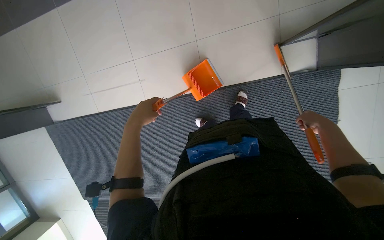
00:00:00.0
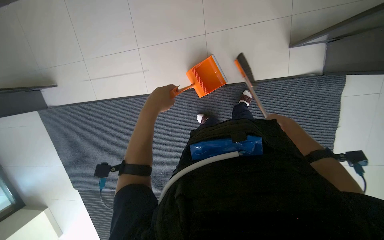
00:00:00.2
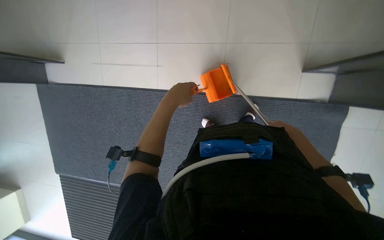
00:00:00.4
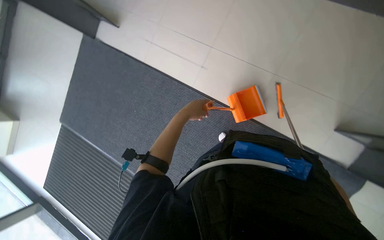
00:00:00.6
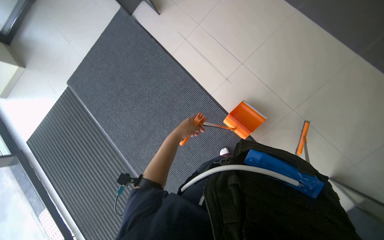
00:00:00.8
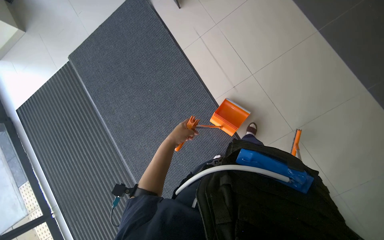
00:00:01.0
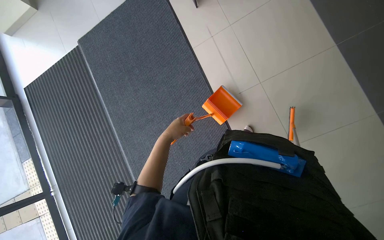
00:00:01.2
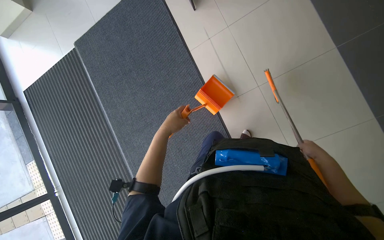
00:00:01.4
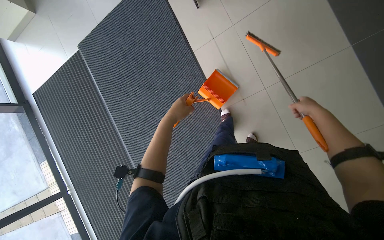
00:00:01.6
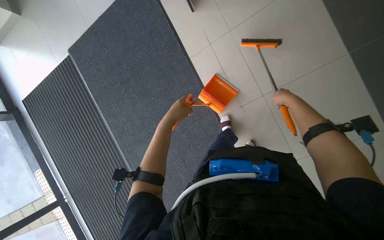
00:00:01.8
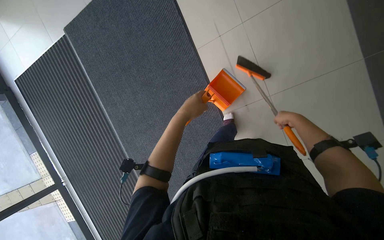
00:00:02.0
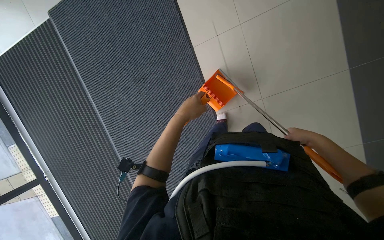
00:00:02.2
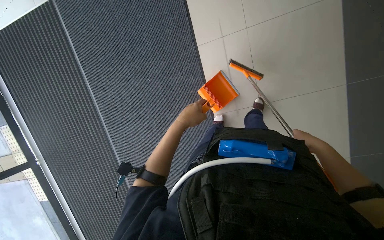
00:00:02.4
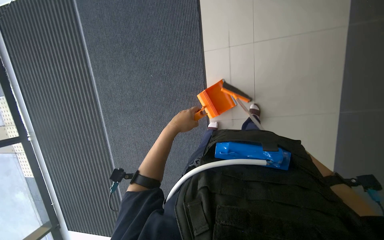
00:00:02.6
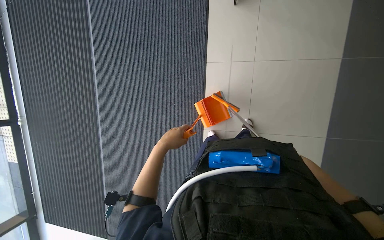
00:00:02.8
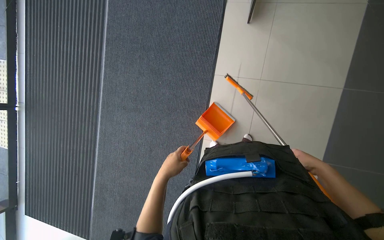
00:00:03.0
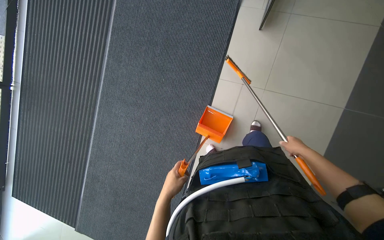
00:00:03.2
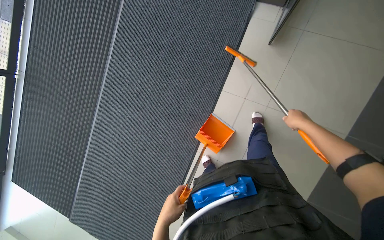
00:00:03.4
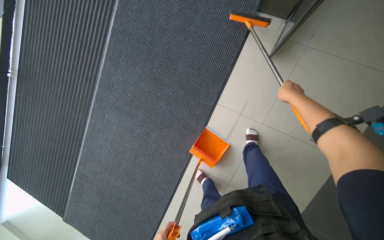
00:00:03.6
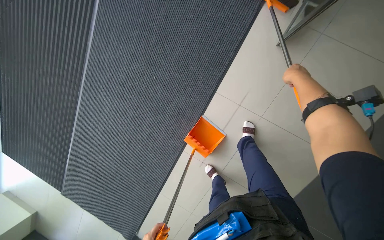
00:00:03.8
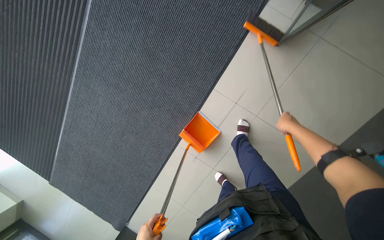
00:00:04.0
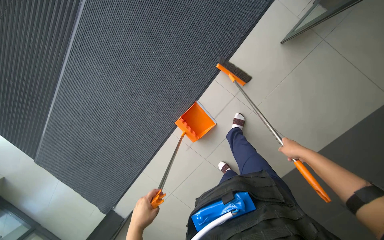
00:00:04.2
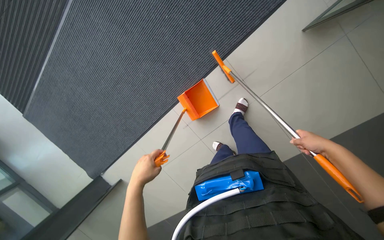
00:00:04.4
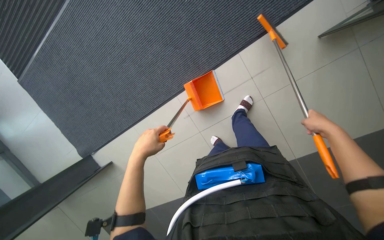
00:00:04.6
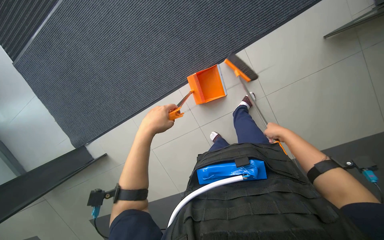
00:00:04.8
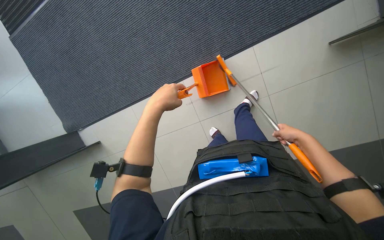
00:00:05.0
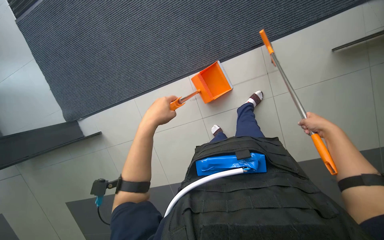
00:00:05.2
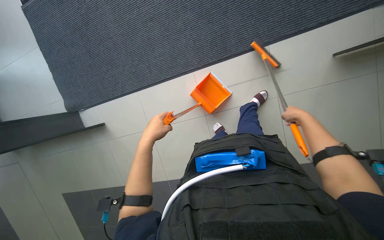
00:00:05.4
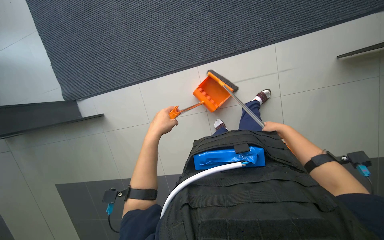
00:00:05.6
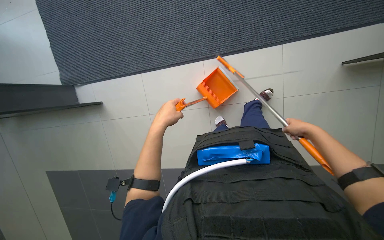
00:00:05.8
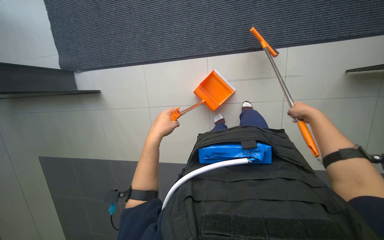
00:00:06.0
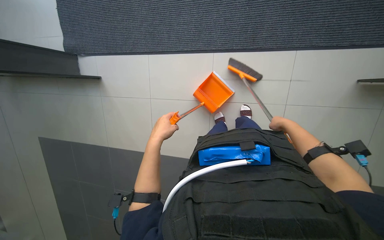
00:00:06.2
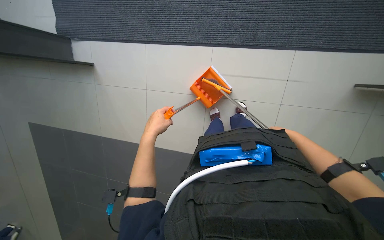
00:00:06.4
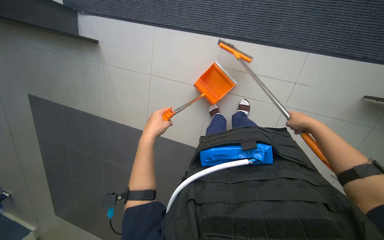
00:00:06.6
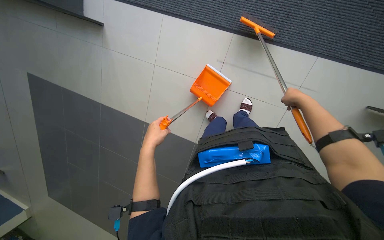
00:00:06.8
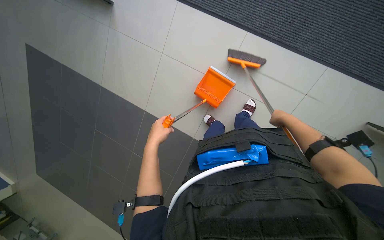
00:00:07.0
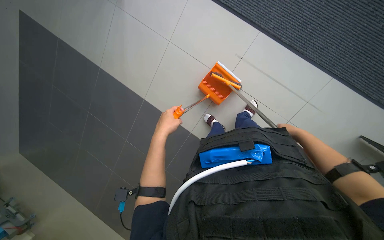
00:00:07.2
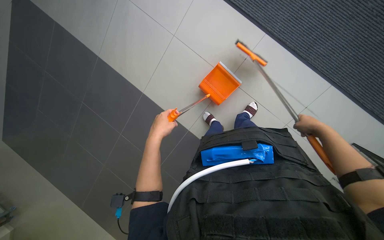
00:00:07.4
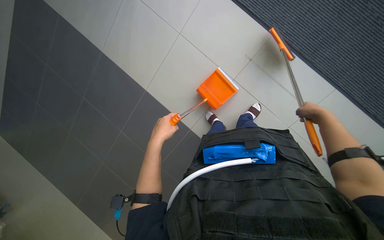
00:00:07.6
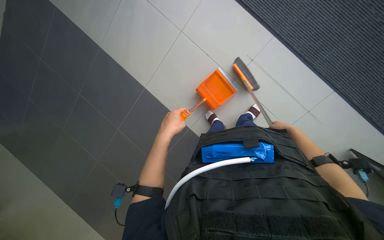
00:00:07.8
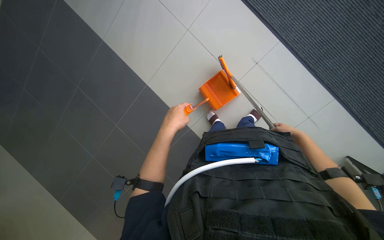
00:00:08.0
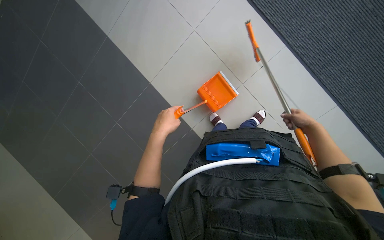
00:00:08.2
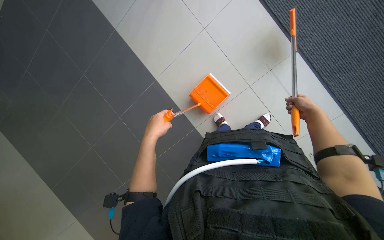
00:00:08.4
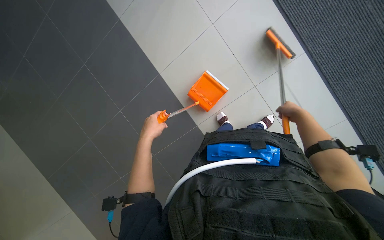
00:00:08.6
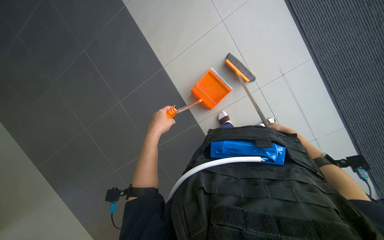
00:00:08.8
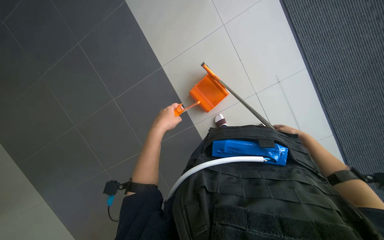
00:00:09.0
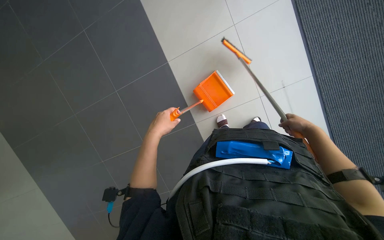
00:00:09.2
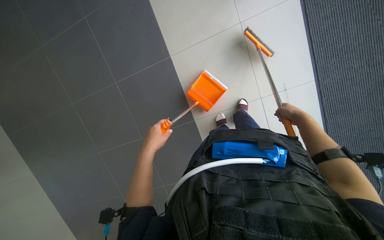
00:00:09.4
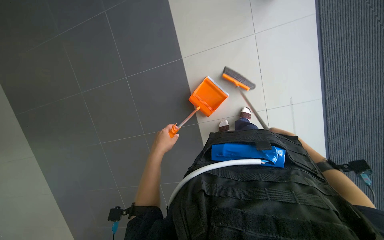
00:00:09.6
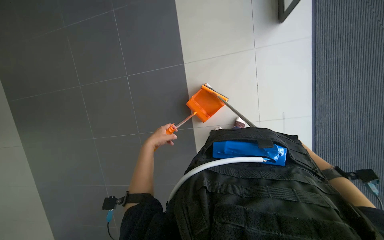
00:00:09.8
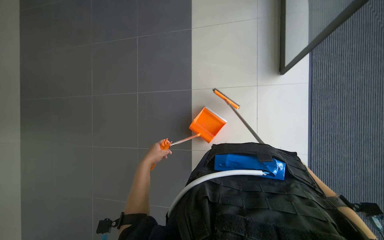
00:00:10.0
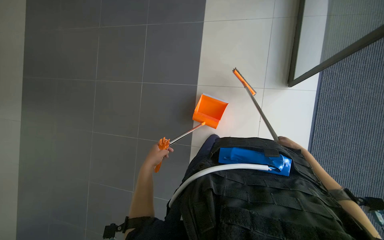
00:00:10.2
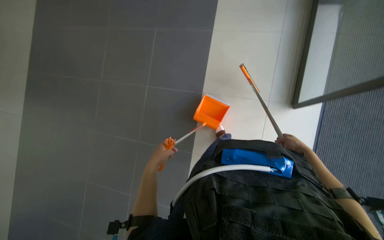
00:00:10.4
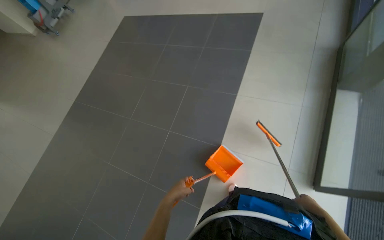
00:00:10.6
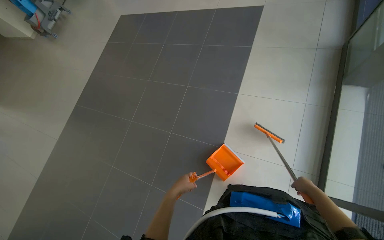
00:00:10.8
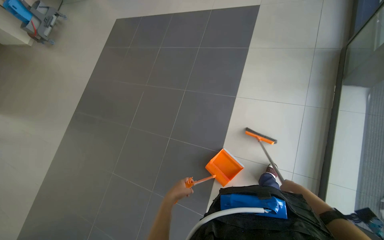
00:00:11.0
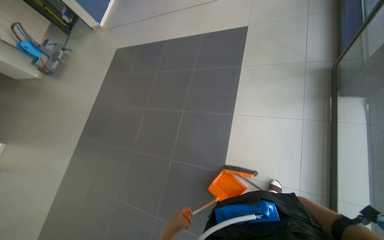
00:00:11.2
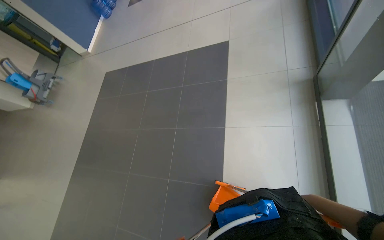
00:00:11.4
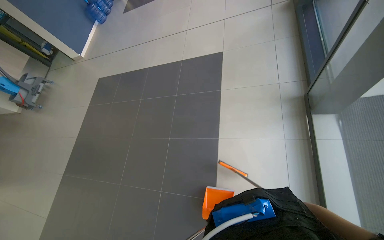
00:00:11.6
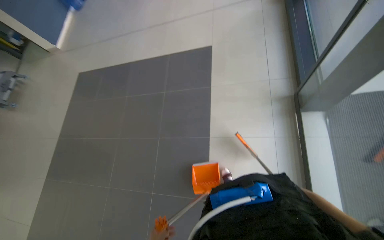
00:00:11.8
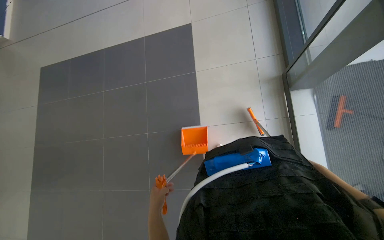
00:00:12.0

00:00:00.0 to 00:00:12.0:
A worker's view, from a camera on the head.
Job: sweeping floor.
The whole recording: Sweeping floor with dustpan. The worker sweeps debris from the floor using a long-handled brush and collects it with a dustpan.
00:00:00.0 to 00:00:01.6: Everything in view rotates about 55 degrees clockwise.
00:00:01.6 to 00:00:03.0: The scene rotates clockwise by some 35 degrees.
00:00:03.0 to 00:00:04.4: The view tips downward by some 25 degrees. The scene rotates clockwise by about 35 degrees.
00:00:04.4 to 00:00:06.0: The wearer moves about 40 cm. The scene turns some 35 degrees clockwise in the picture.
00:00:06.0 to 00:00:07.6: The camera pitches downward, by some 15 degrees. The scene rotates clockwise by roughly 40 degrees. The right hand swings nearer and farther, some 15 cm each way, with 3 reversals.
00:00:07.6 to 00:00:09.0: The right hand travels farther from the camera by roughly 10 cm.
00:00:09.0 to 00:00:10.4: The view tilts about 15 degrees upward. Everything in view rotates roughly 40 degrees clockwise.
00:00:10.4 to 00:00:12.0: The head travels about 50 cm. The camera pitches upward, by approximately 20 degrees.

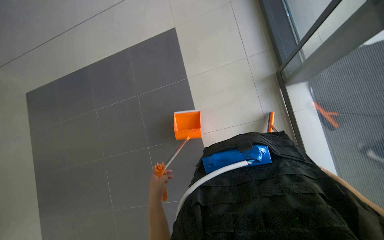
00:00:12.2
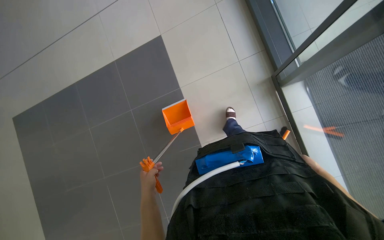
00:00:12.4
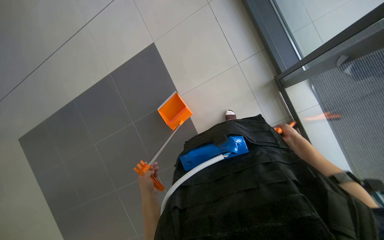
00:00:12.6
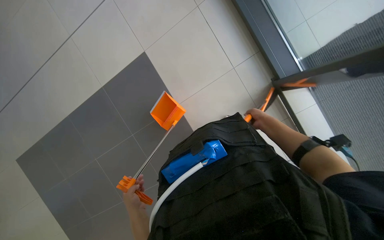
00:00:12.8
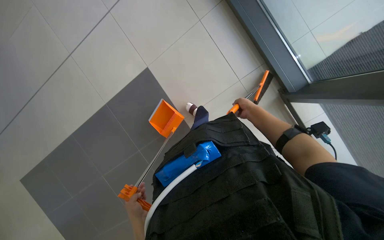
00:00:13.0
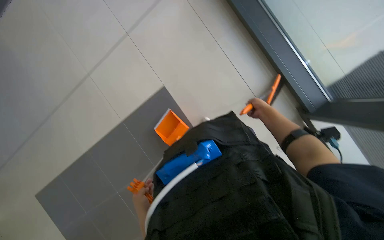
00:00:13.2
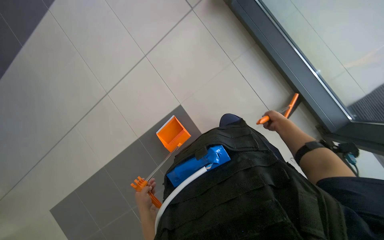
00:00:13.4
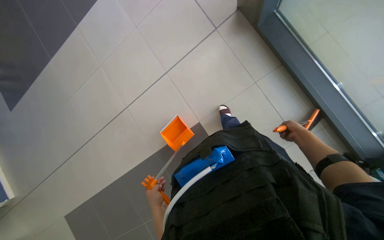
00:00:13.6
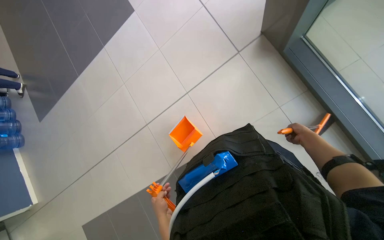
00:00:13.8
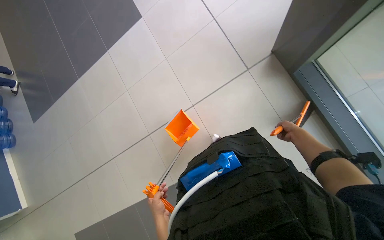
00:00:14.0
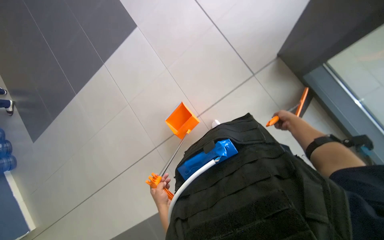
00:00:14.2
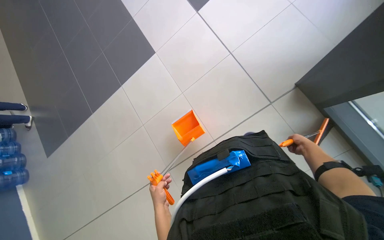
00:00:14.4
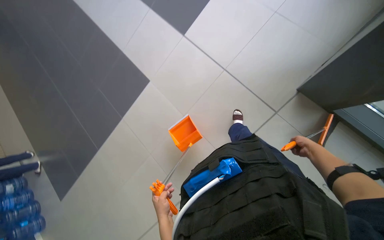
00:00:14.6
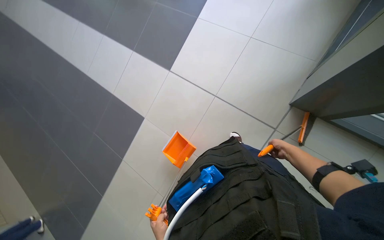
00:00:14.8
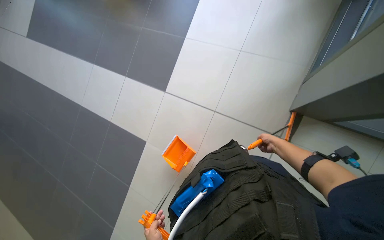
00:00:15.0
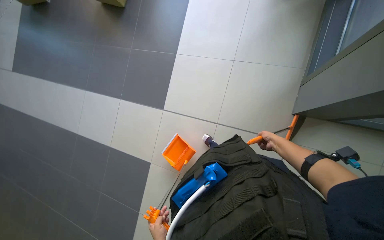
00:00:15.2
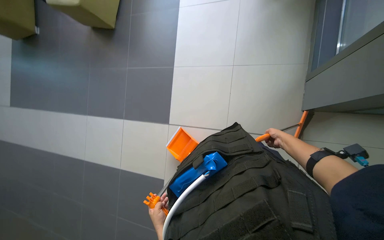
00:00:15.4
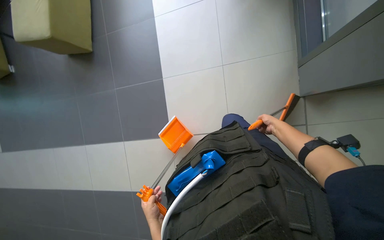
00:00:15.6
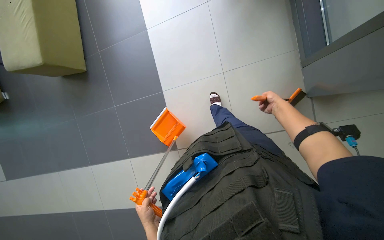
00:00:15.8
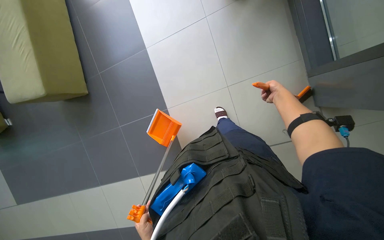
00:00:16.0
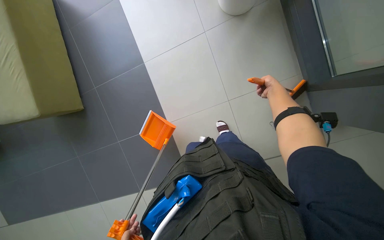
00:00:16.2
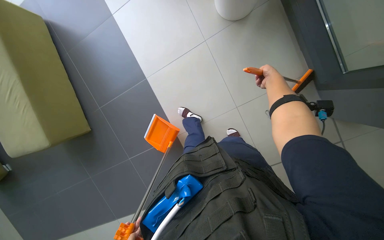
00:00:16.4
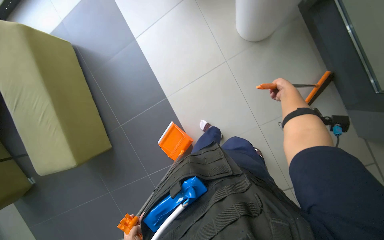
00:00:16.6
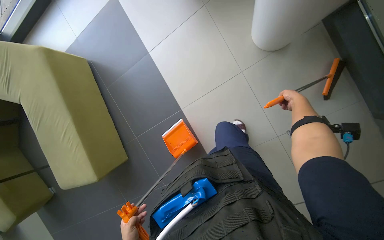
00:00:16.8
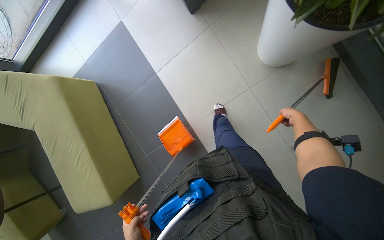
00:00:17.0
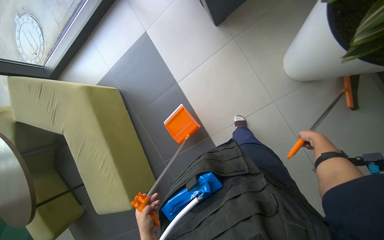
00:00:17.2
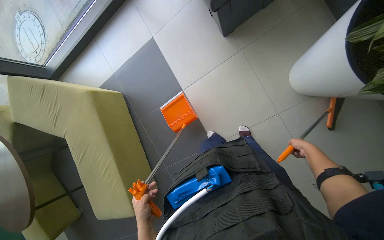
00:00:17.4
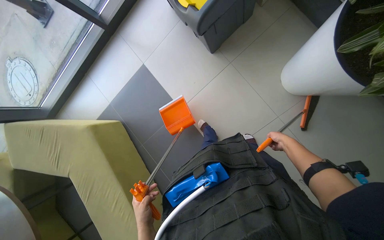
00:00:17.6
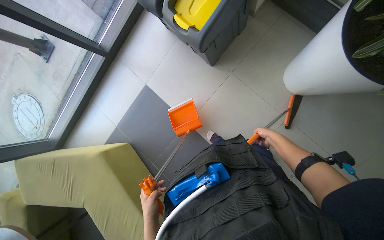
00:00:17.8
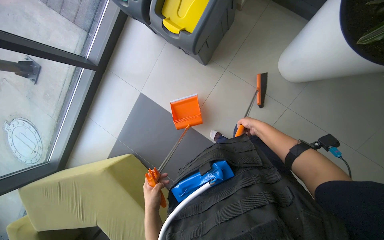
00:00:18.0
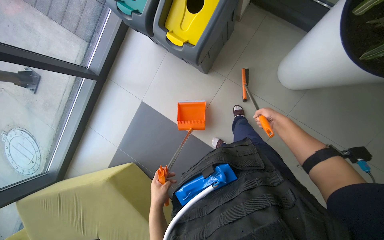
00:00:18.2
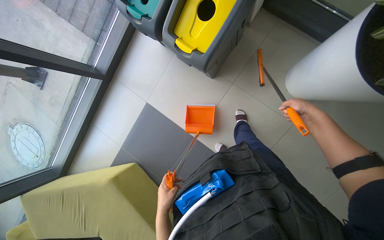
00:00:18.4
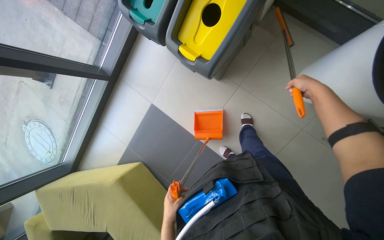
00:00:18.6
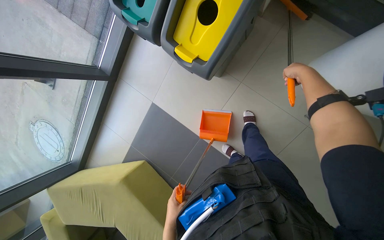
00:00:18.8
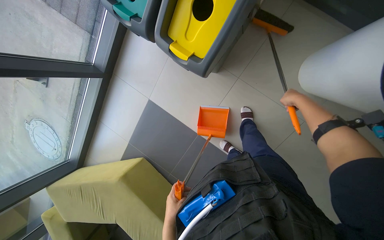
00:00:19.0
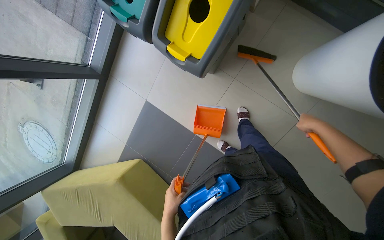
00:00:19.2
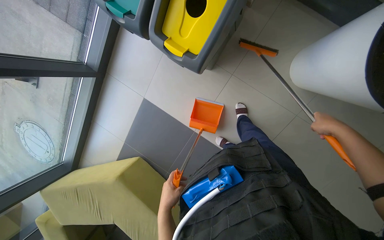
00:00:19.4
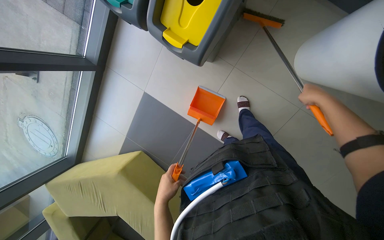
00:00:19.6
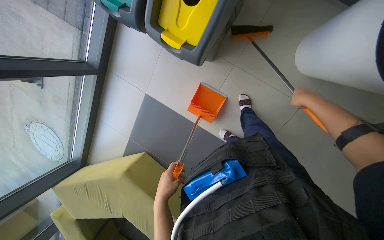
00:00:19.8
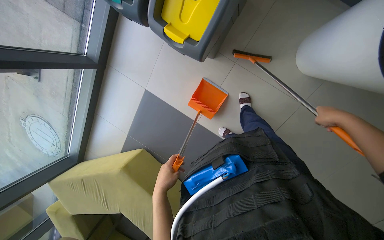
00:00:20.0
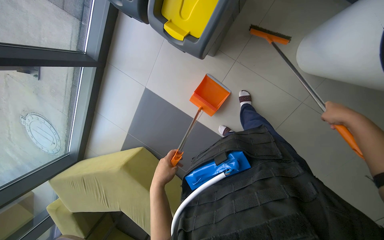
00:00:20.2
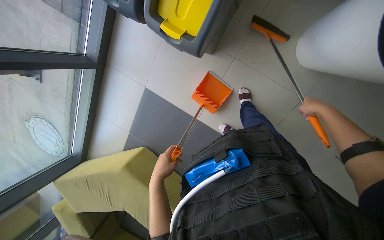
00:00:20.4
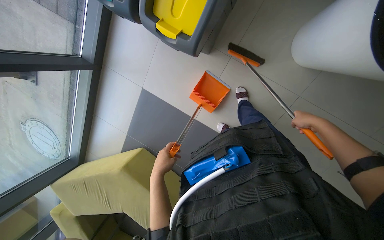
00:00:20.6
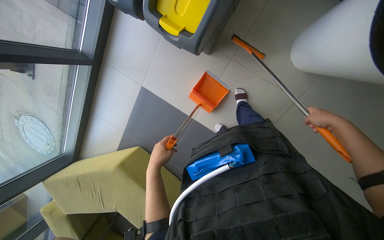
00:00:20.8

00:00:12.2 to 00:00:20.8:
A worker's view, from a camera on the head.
Job: sweeping floor.
The whole recording: Sweeping floor with dustpan. The worker sweeps debris from the floor using a long-handled brush and collects it with a dustpan.
00:00:12.2 to 00:00:13.6: The view pans to the left by some 15 degrees. The view tilts about 20 degrees upward.
00:00:13.6 to 00:00:15.0: The wearer looks some 15 degrees further upward. The right hand moves farther from the camera, some 10 cm.
00:00:15.0 to 00:00:16.6: The scene rotates counterclockwise by about 30 degrees. The right hand travels up the picture by about 35 cm.
00:00:16.6 to 00:00:18.0: The right hand moves to the left, some 30 cm.
00:00:18.0 to 00:00:19.4: The right hand goes left and right, roughly 20 cm each way, reversing 2 times.
00:00:19.4 to 00:00:20.8: The left hand is displaced up the picture by approximately 10 cm.
